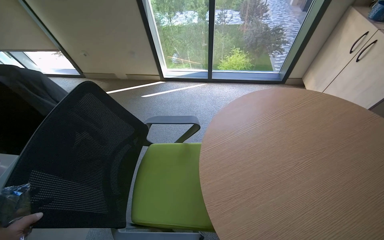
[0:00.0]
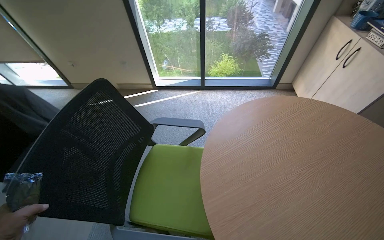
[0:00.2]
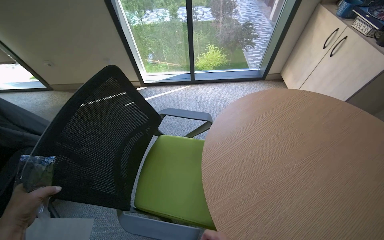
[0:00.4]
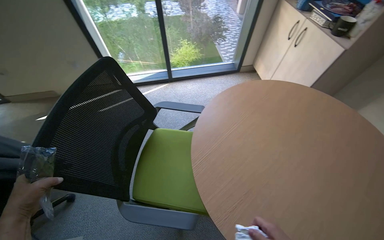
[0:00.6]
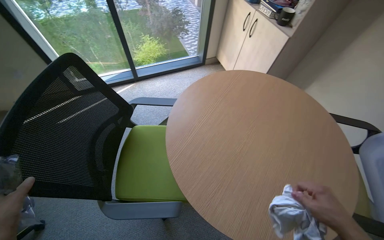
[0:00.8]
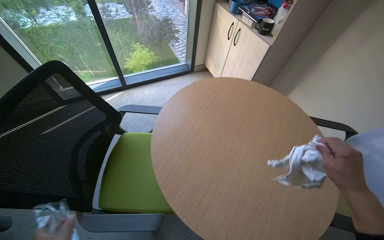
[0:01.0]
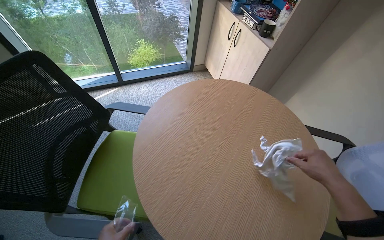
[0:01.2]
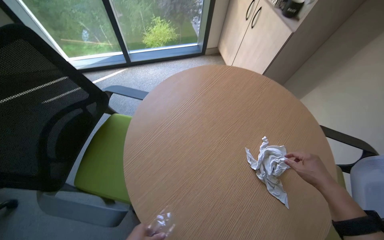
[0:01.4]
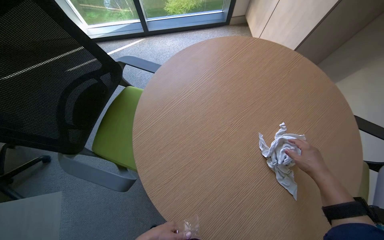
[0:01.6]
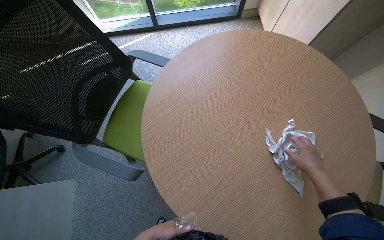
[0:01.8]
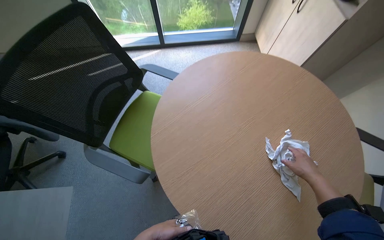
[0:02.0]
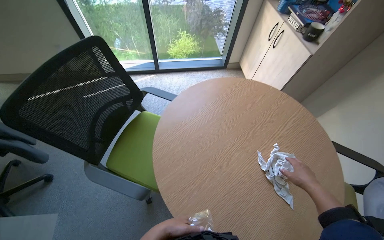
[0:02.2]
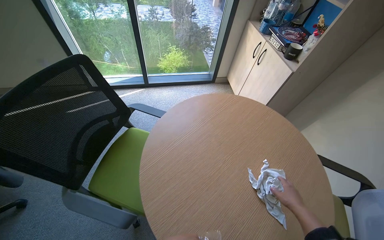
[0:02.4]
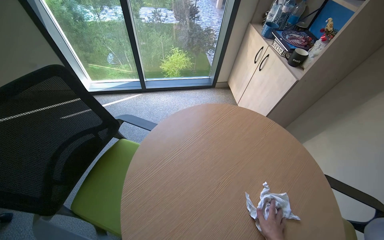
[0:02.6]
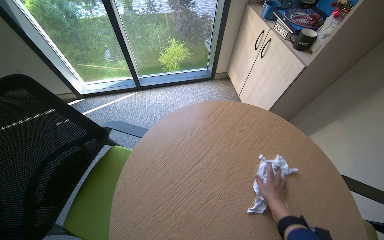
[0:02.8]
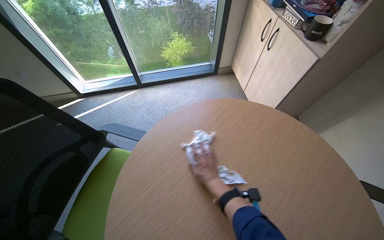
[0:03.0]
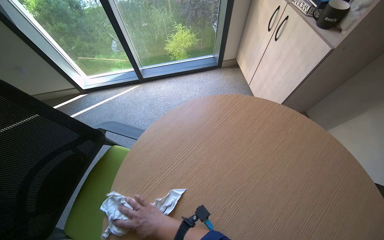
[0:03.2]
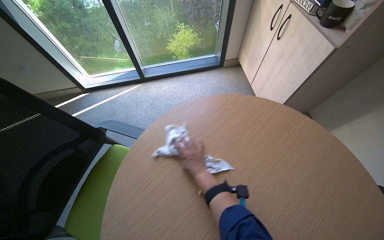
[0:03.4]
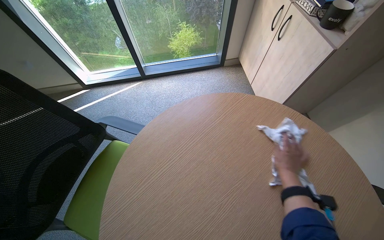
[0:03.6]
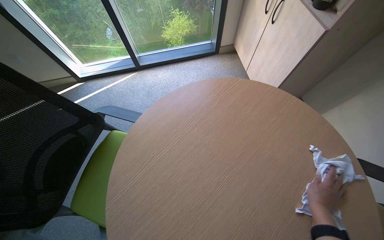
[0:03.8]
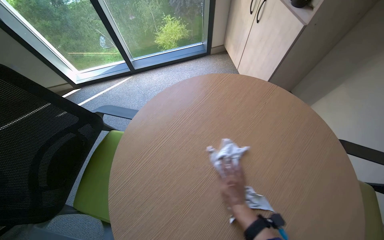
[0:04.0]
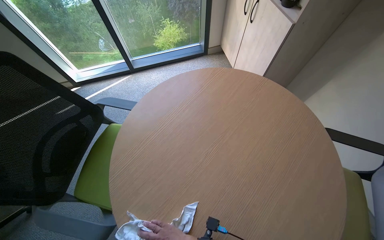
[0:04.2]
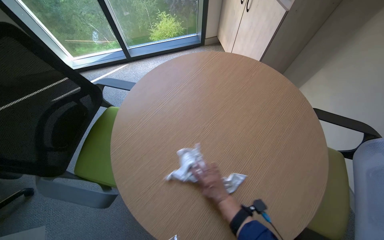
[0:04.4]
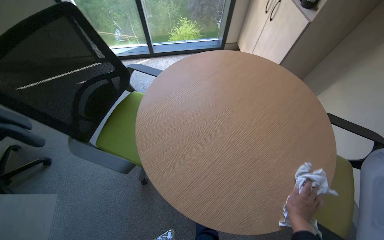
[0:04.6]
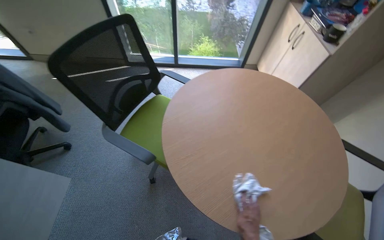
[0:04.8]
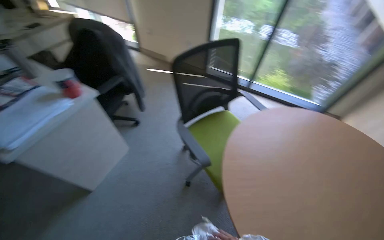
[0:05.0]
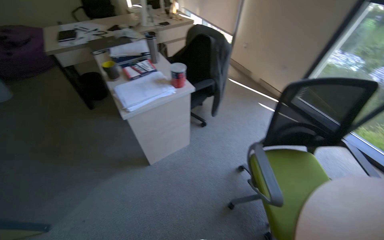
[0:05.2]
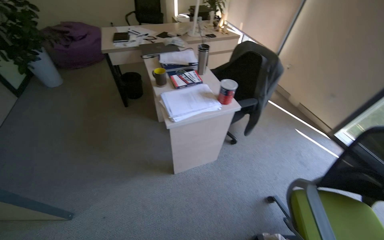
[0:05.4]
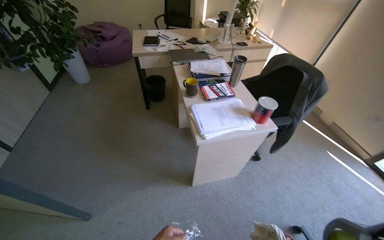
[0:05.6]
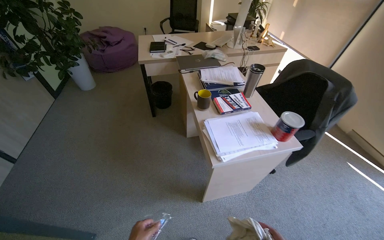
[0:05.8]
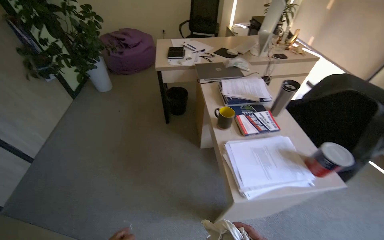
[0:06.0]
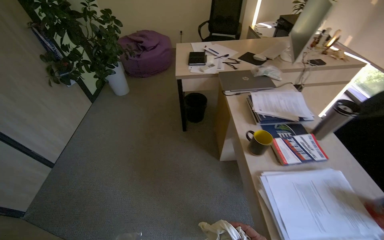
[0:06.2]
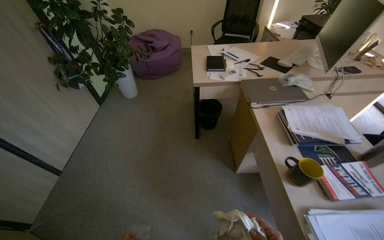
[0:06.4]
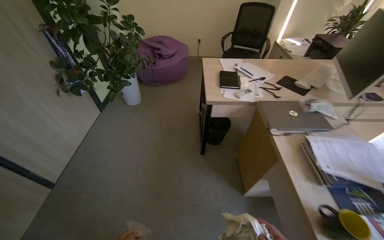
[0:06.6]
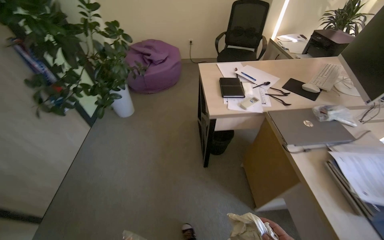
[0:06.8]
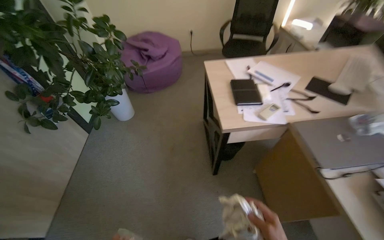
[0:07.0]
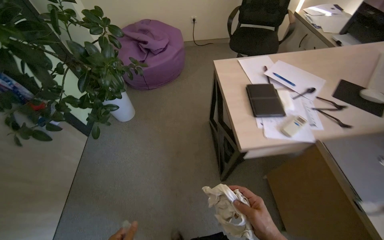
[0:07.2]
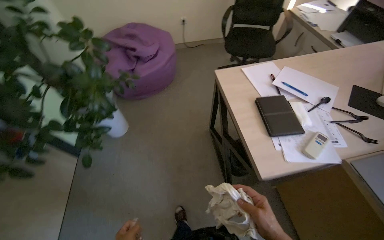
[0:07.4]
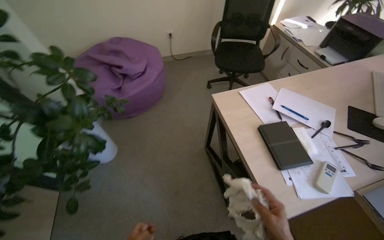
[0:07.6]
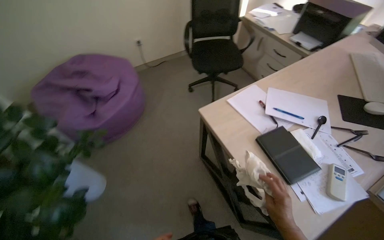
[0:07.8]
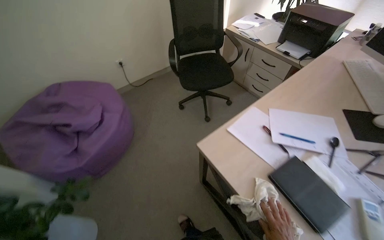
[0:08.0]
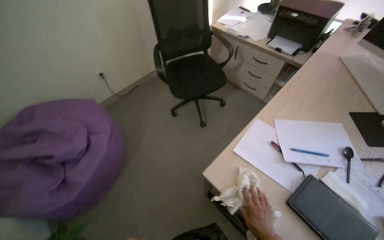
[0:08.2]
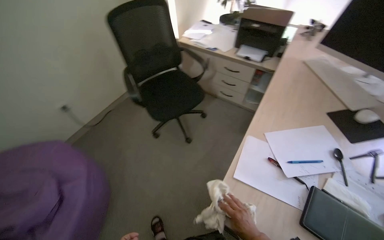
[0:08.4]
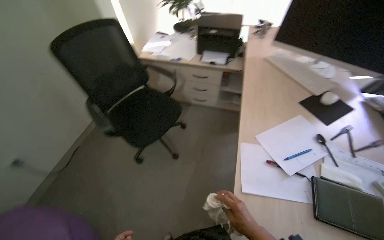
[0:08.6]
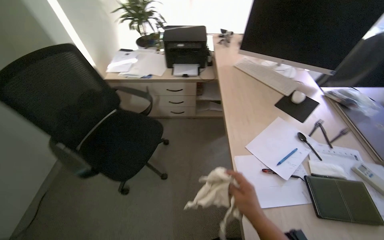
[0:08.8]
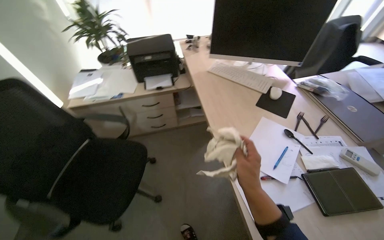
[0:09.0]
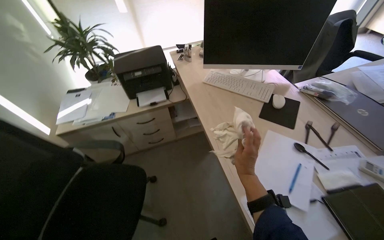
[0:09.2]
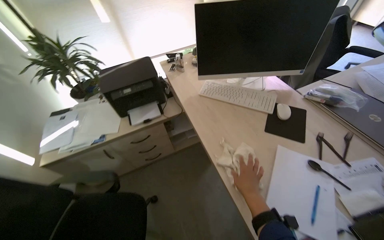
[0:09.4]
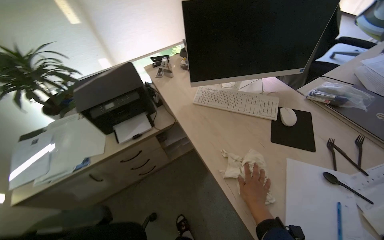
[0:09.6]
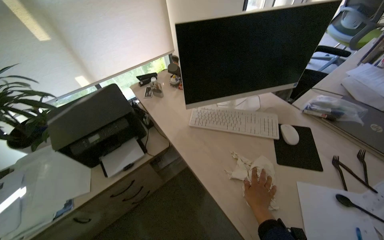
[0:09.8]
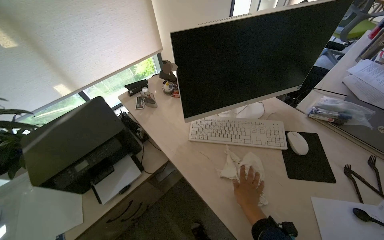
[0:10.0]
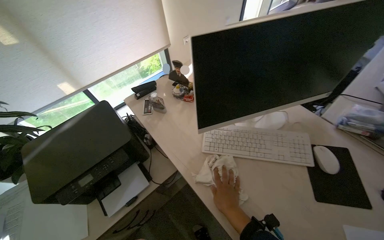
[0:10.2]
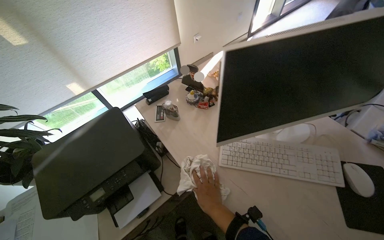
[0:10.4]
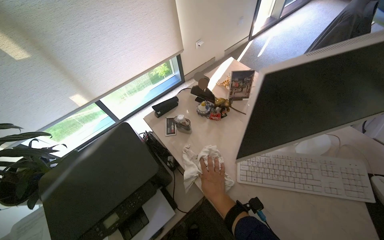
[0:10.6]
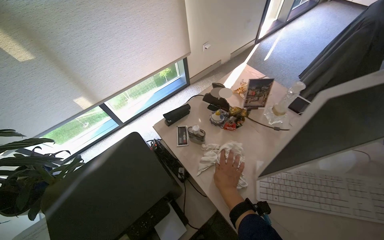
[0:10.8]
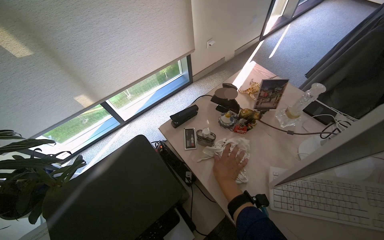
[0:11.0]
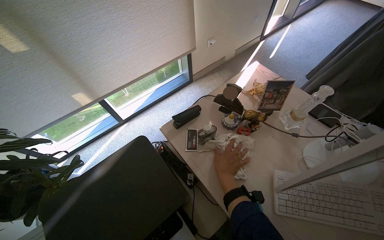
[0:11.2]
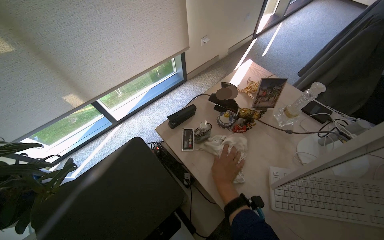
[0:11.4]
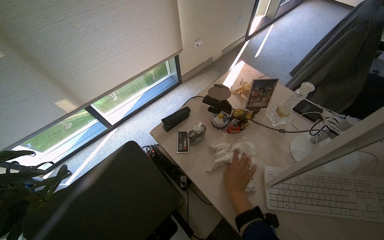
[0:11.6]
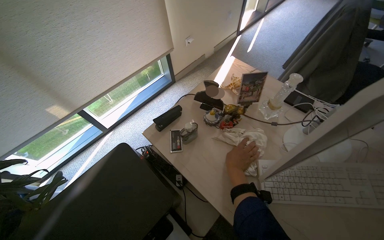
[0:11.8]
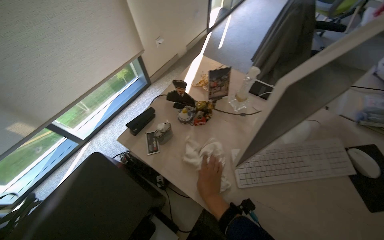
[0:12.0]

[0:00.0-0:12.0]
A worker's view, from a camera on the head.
Job: organizing items.
The whole recording: Cleaning office area. The worker moves chairs, picks up items, wipes surfaces, and organizes objects in the office.
0:00.0 to 0:01.6: The head rotates some 20 degrees to the right. The wearer looks approximately 15 degrees further downward.
0:01.6 to 0:03.0: The camera pitches upward, by about 10 degrees. The right hand moves to the left and farther from the camera, approximately 30 cm.
0:03.0 to 0:04.4: The right hand moves left and right over about 50 cm, changing direction 3 times.
0:04.4 to 0:06.0: The camera is carried approximately 1 m. The wearer's head swings some 100 degrees to the left. The view tilts about 20 degrees upward.
0:06.0 to 0:07.6: The head travels roughly 1.5 m.
0:07.6 to 0:09.0: The camera travels approximately 90 cm. The head rotates roughly 85 degrees to the right.
0:09.0 to 0:10.4: The head travels roughly 80 cm. The wearer looks roughly 25 degrees further to the right.
0:10.4 to 0:12.0: The wearer looks about 15 degrees further to the right. The right hand goes approximately 15 cm up the picture.

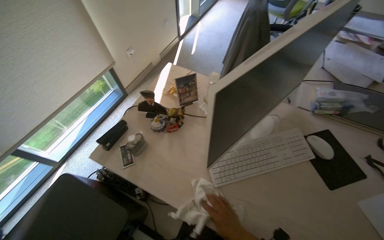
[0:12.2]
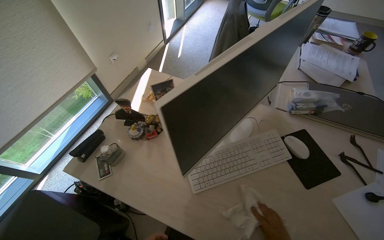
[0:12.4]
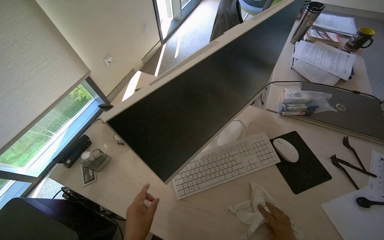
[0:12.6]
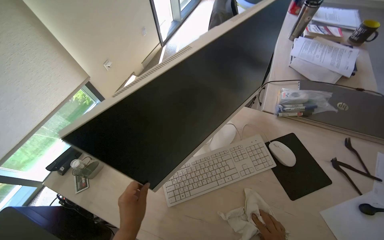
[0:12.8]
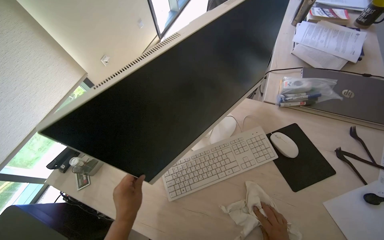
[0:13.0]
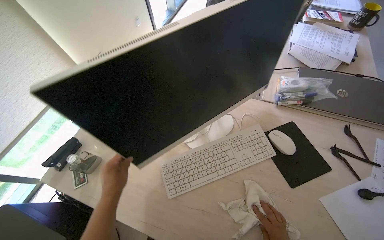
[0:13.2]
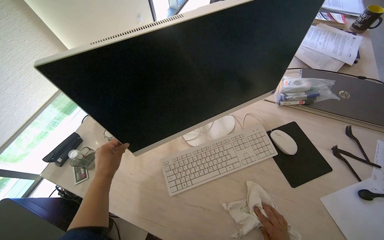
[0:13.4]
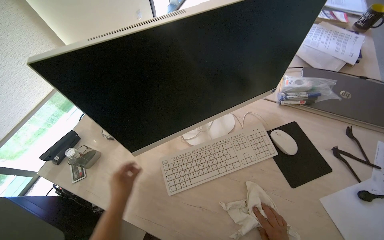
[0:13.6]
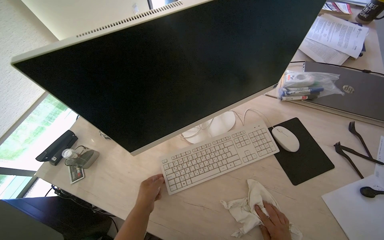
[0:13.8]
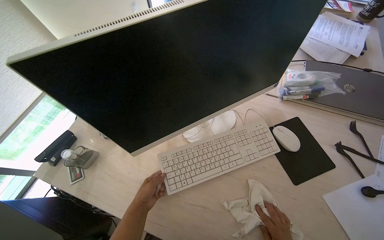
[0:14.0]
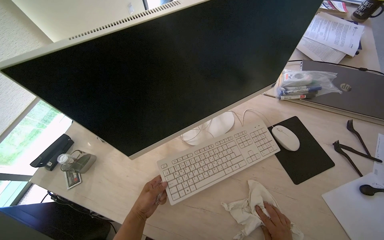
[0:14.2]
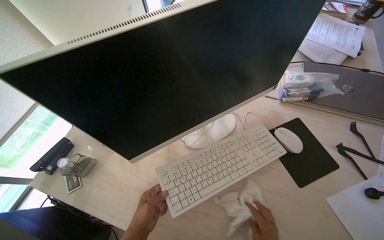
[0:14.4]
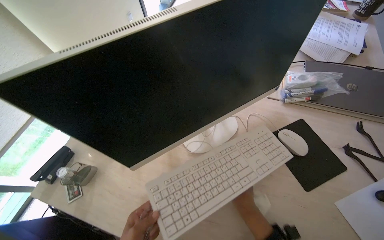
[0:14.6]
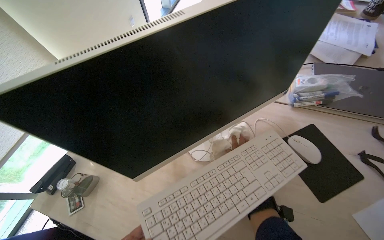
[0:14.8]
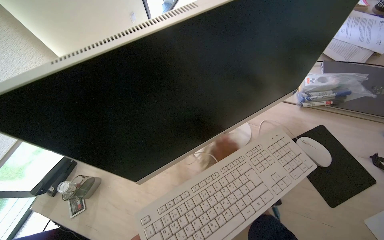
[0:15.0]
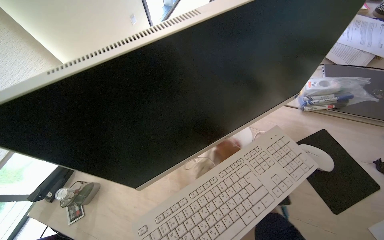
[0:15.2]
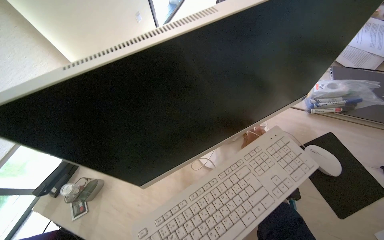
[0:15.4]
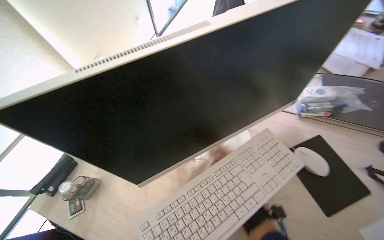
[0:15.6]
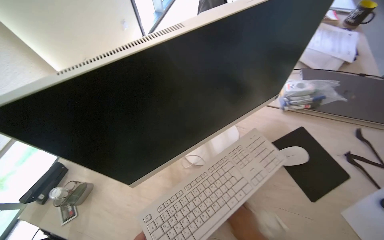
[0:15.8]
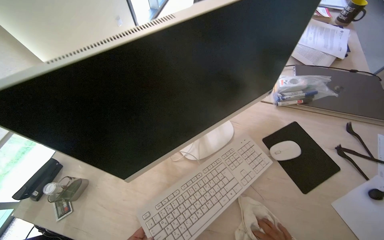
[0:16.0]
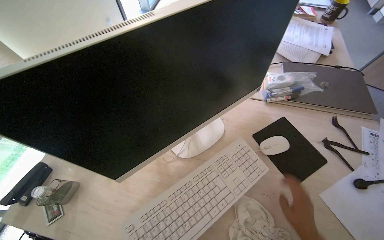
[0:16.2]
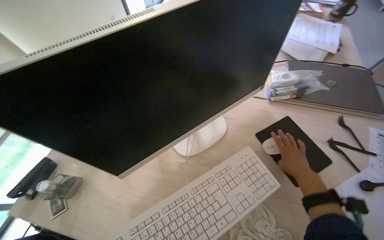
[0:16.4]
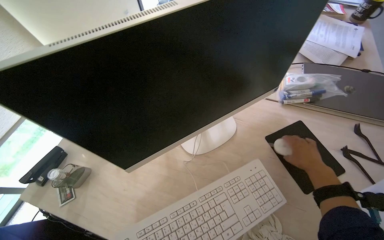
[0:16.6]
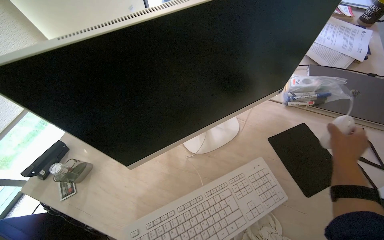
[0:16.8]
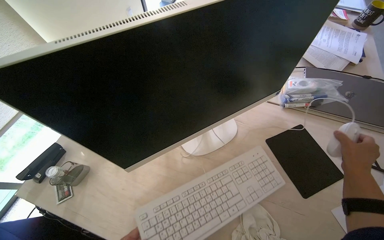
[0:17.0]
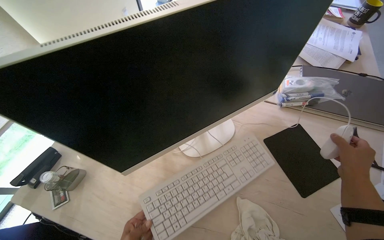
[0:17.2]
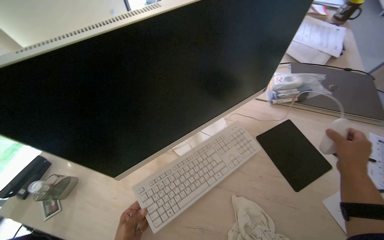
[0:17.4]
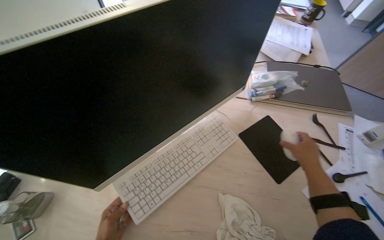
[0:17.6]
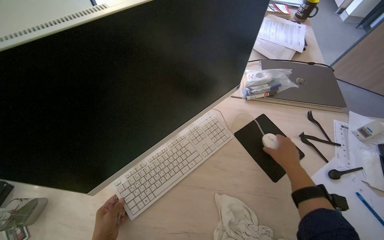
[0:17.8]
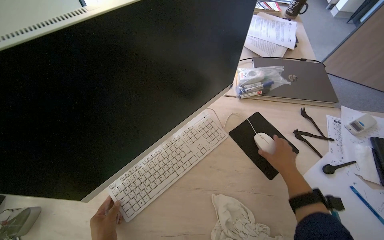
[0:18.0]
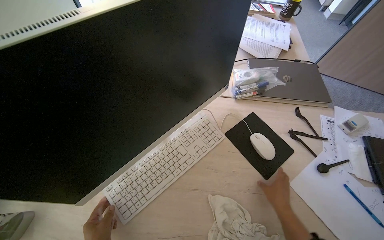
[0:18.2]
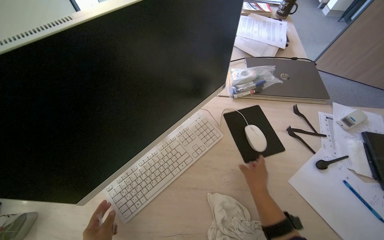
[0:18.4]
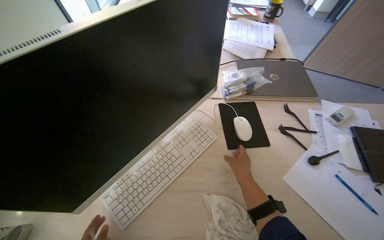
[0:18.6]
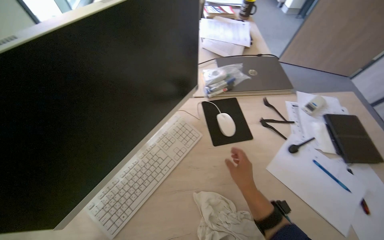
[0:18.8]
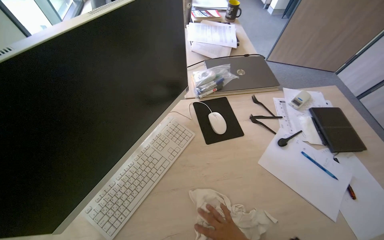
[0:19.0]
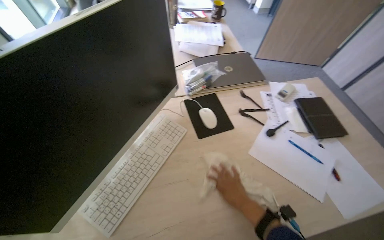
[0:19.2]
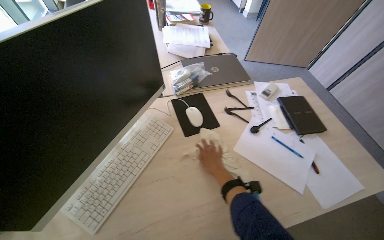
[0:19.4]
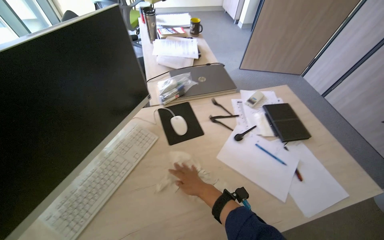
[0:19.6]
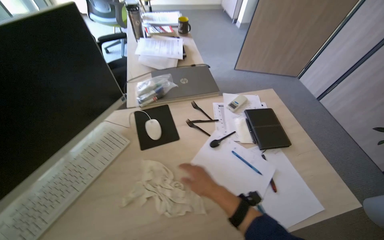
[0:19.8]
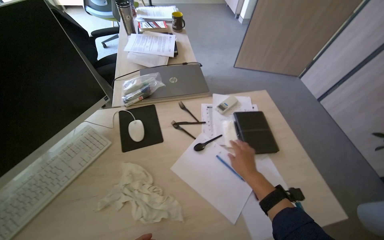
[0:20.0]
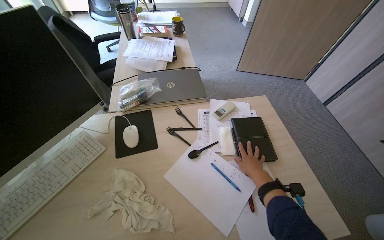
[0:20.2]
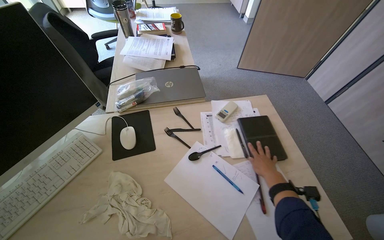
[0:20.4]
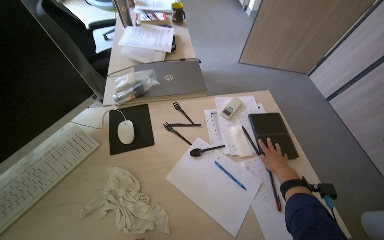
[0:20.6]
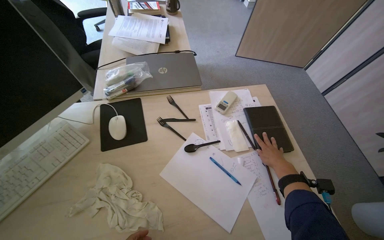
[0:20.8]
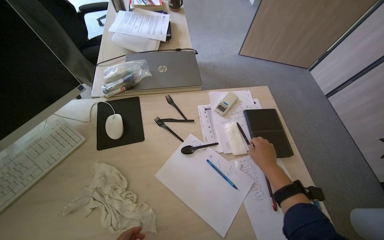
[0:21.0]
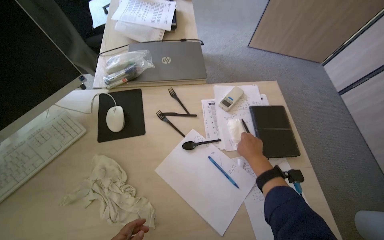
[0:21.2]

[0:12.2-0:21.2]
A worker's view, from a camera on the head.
Job: organizing items.
The whole recording: Cleaning office area. The worker moves chairs, picks up items, wipes surfaces, and organizes objects in the office.
0:16.6 to 0:18.2: The right hand shifts some 15 cm down the picture.
0:19.8 to 0:21.2: The right hand shifts approximately 35 cm to the right and farther from the camera.
